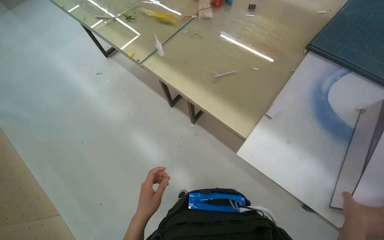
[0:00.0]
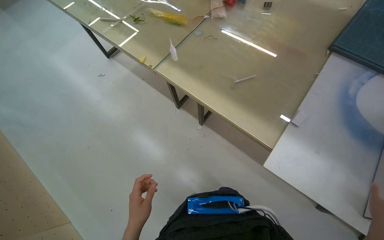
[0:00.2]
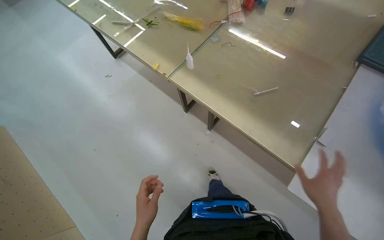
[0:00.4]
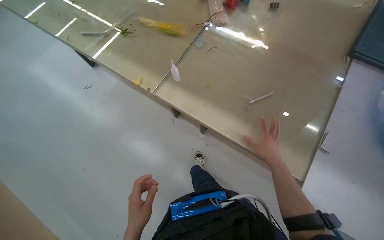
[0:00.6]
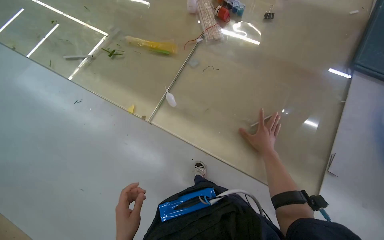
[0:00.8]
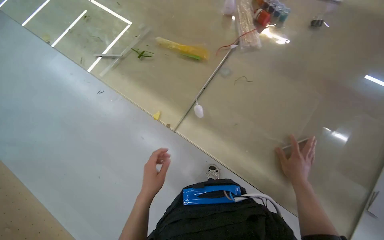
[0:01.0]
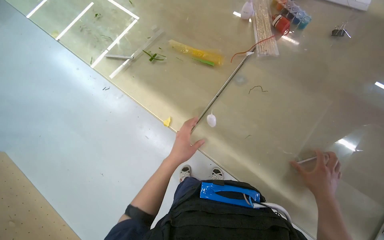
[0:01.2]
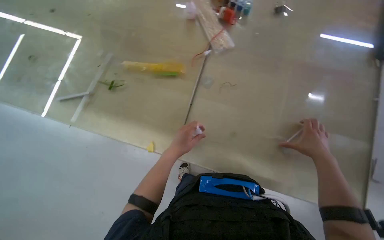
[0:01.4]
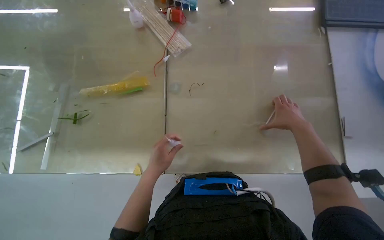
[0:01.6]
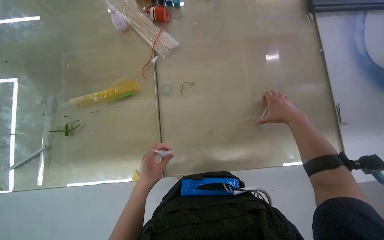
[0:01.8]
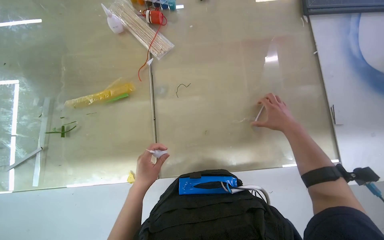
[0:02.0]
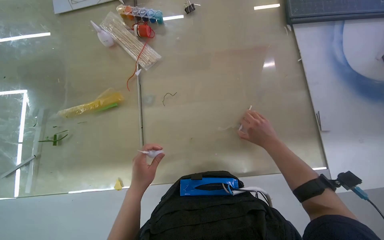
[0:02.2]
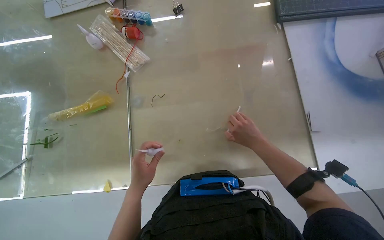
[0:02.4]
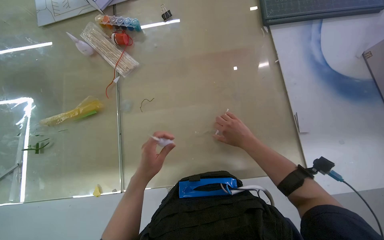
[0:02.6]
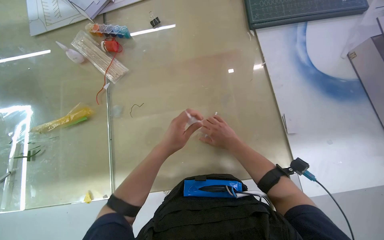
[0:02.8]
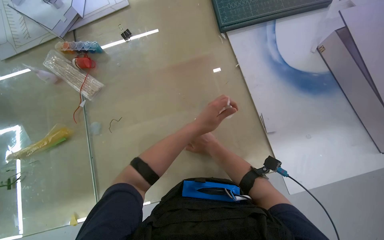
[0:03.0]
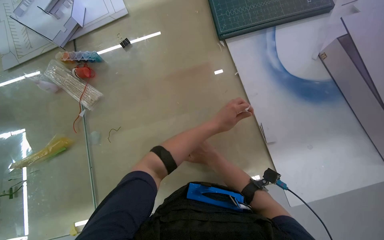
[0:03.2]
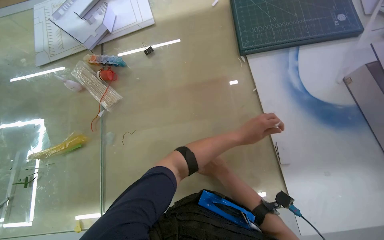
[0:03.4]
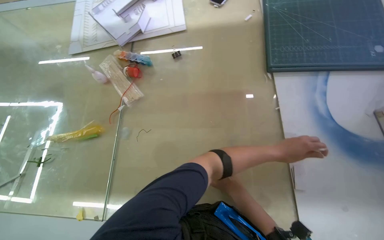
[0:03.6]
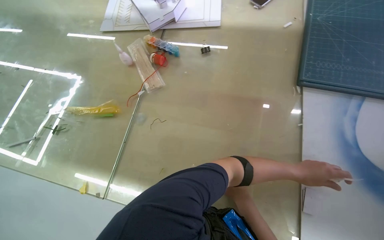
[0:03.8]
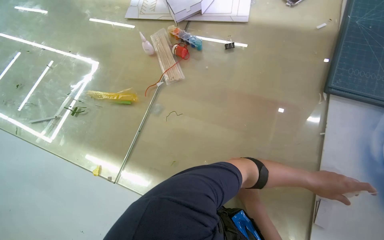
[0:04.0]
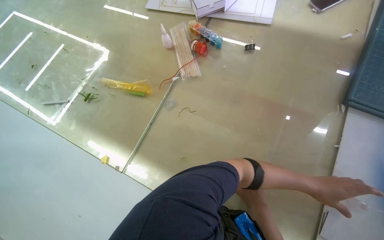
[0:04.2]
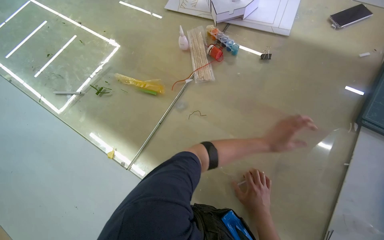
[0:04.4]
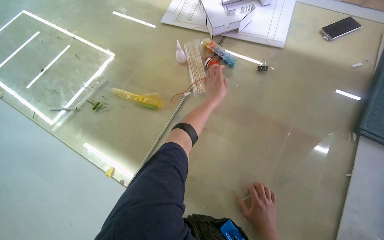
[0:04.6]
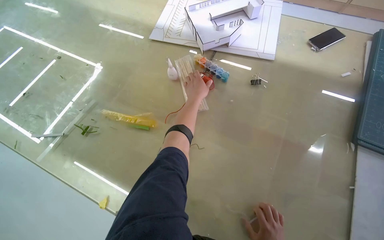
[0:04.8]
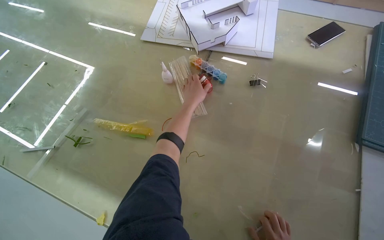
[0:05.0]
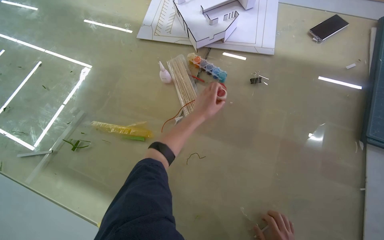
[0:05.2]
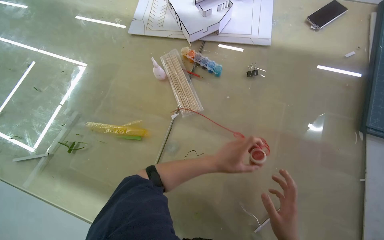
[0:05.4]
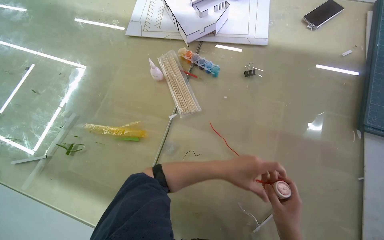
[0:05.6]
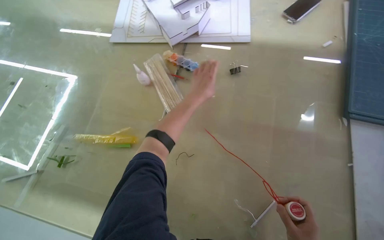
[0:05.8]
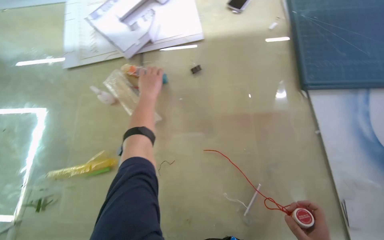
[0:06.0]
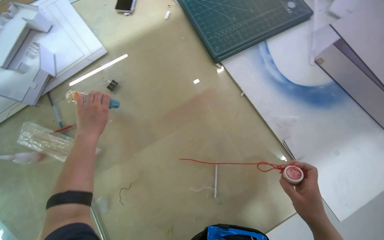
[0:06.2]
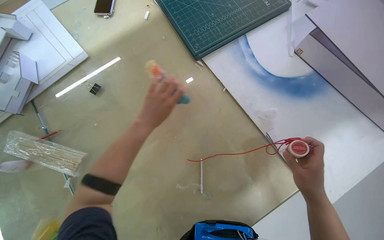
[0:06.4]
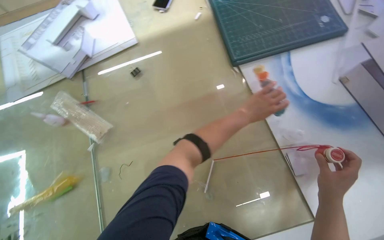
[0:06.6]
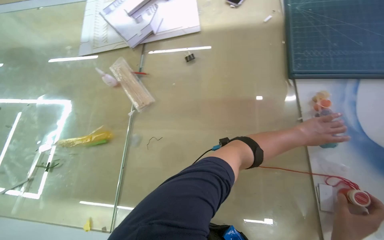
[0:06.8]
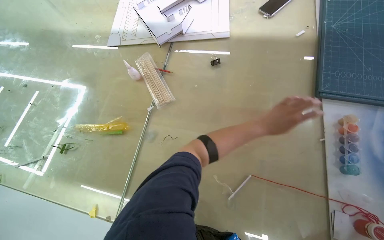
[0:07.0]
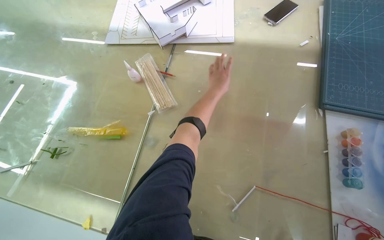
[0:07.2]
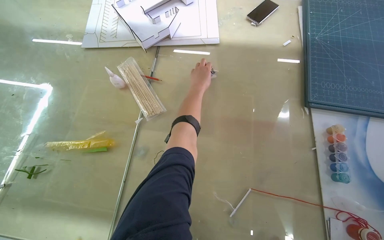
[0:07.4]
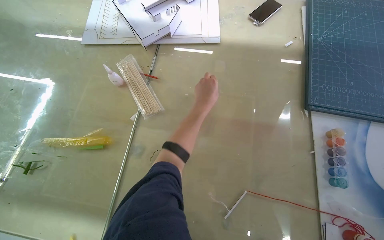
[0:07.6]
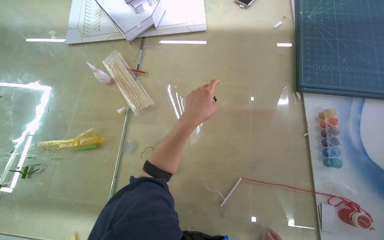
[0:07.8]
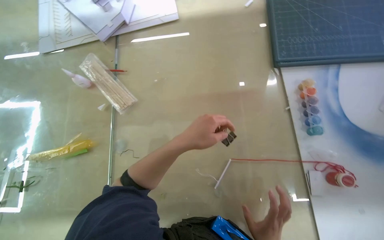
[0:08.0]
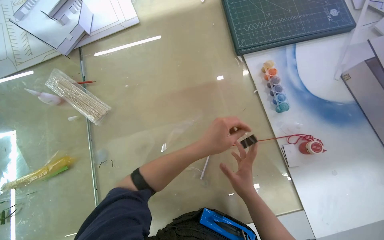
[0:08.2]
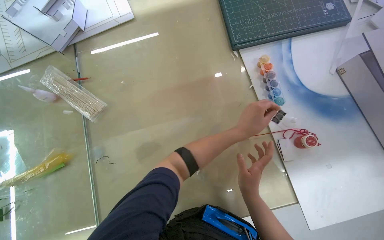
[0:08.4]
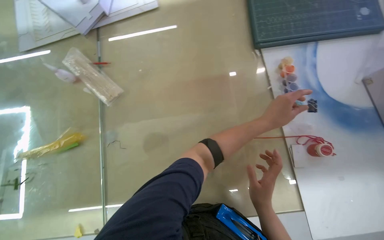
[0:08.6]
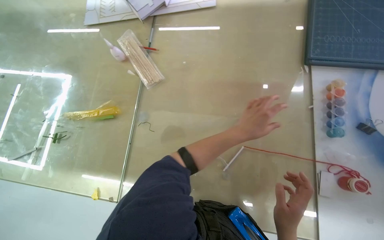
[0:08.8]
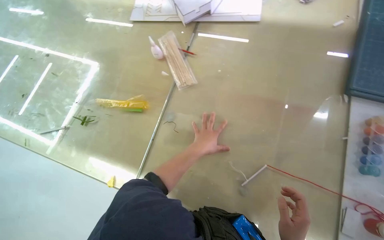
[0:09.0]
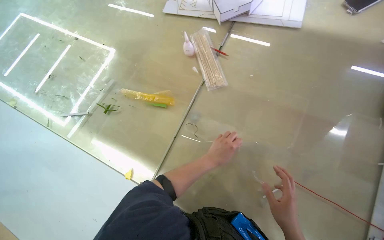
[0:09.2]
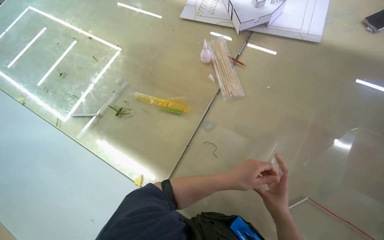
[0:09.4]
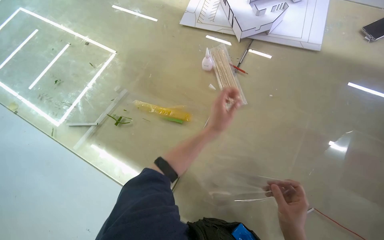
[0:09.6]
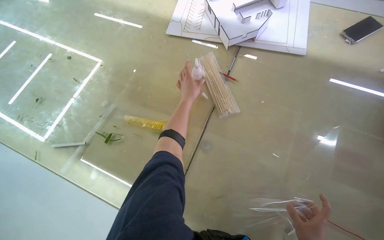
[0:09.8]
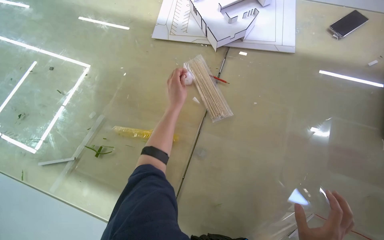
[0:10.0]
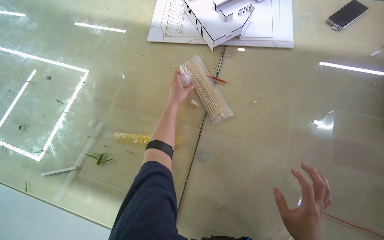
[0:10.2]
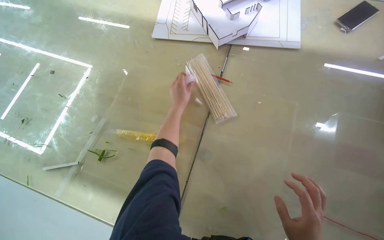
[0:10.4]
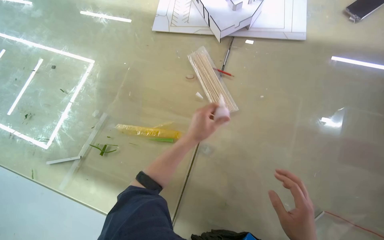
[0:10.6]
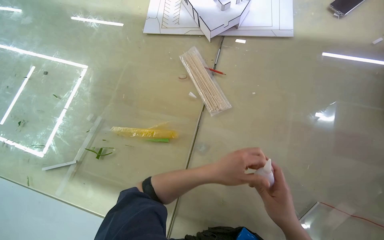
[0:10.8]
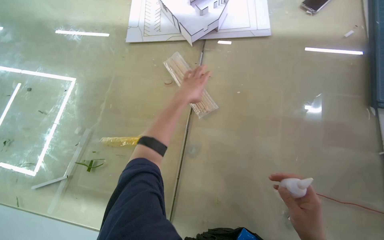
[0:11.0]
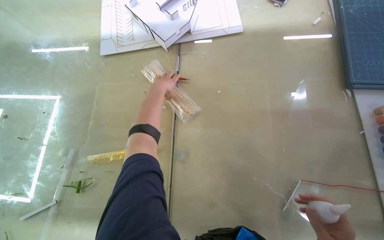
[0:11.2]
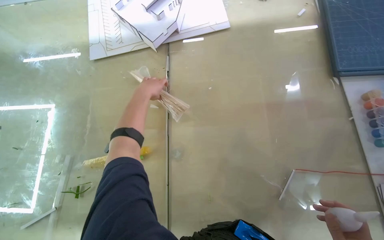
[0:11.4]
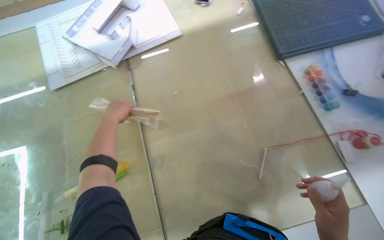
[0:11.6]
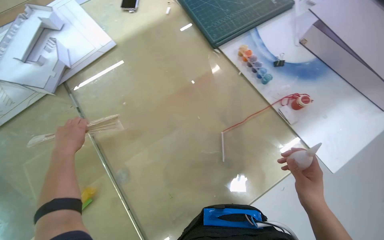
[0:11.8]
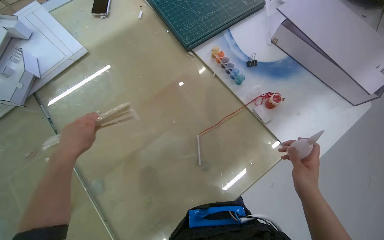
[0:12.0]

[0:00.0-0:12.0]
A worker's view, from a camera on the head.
Job: organizing items.
The whole recording: Sorting Items on a Table. The worker sorts items on a table.
0:00.0 to 0:01.6: The wearer moves roughly 60 cm. The wearer looks roughly 40 degrees further to the right.
0:01.6 to 0:03.0: The left hand moves to the right and up the picture, roughly 50 cm.
0:03.0 to 0:04.4: The wearer looks roughly 45 degrees further to the left. The left hand is displaced farther from the camera by approximately 10 cm.
0:04.4 to 0:06.0: The head rotates roughly 35 degrees to the right.
0:10.4 to 0:12.0: The head rotates some 55 degrees to the right.

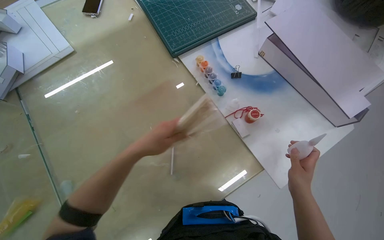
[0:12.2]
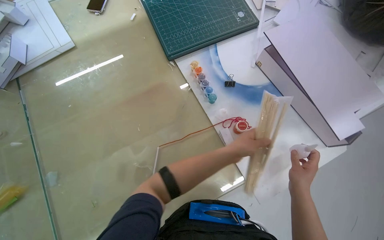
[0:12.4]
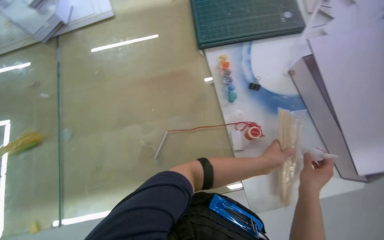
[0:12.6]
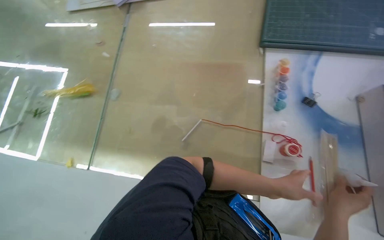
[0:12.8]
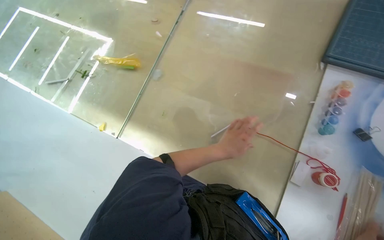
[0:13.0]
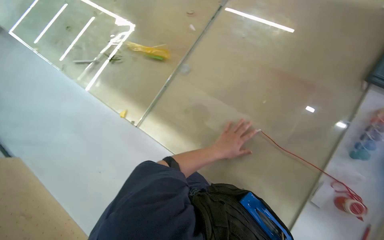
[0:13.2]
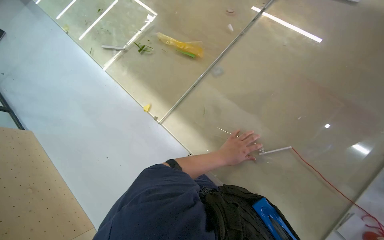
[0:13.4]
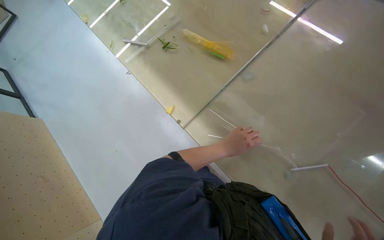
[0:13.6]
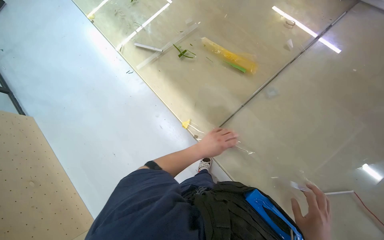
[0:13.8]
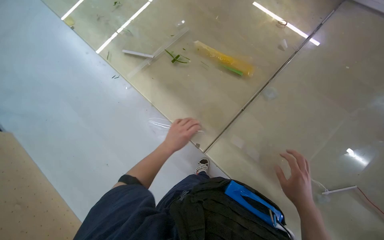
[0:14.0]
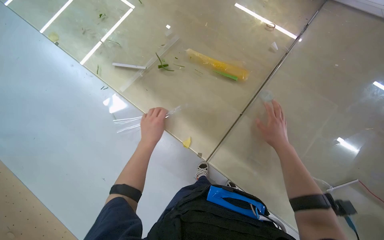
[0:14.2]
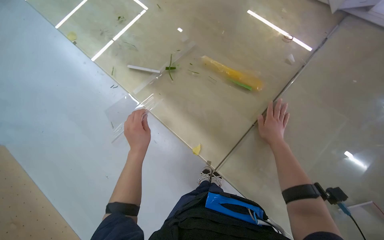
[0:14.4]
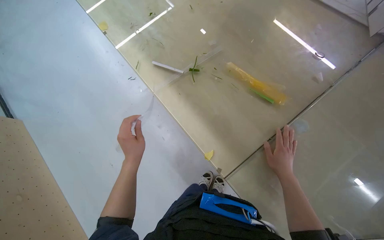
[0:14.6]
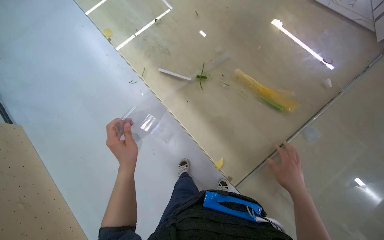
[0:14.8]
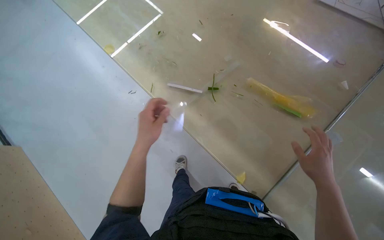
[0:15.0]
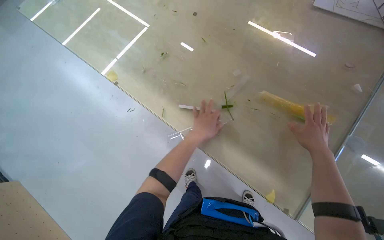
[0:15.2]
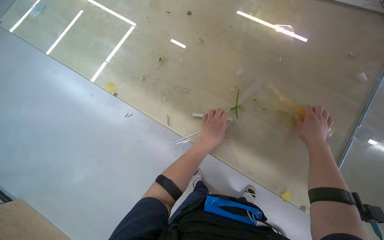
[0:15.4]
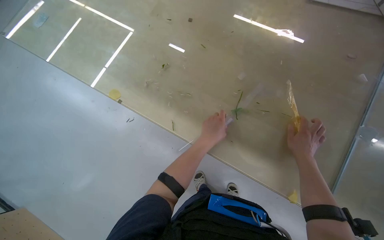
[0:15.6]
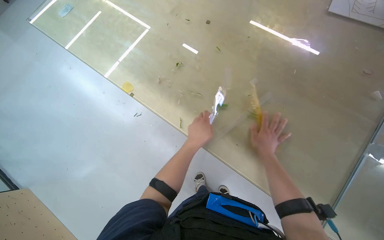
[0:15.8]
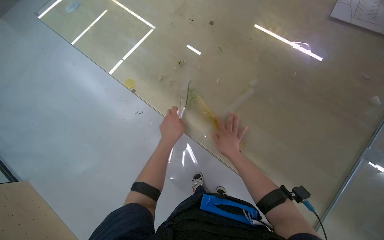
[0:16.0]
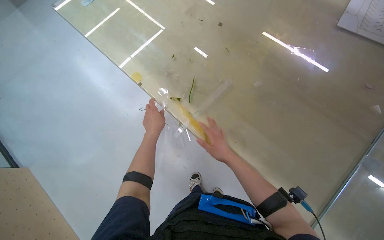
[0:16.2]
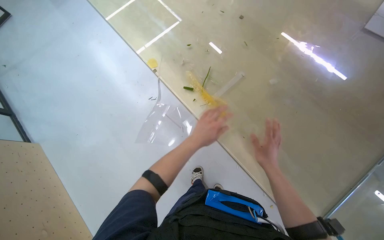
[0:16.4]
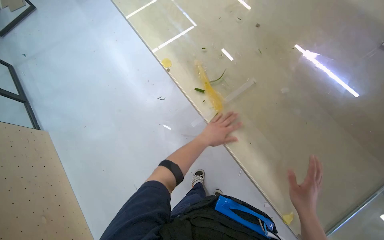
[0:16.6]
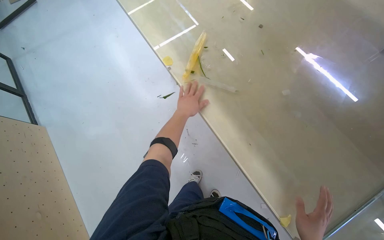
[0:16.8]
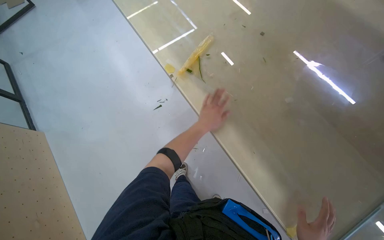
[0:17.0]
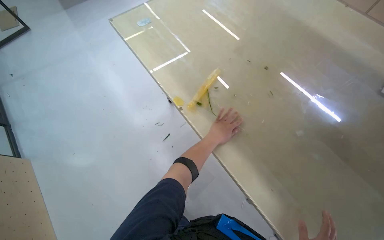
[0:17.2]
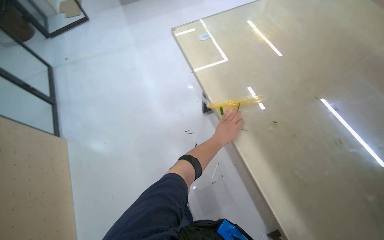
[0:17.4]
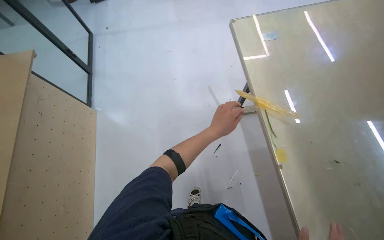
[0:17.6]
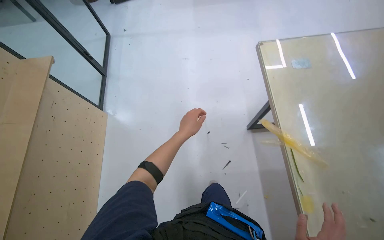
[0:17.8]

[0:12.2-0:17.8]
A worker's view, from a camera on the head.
Job: organizing items.
The whole recording: Sorting Items on a Table. The worker sorts items on a table.
0:12.2 to 0:13.6: The wearer looks roughly 80 degrees further to the left. The wearer looks about 15 degrees further downward.
0:13.6 to 0:15.0: The camera travels approximately 40 cm.
0:15.0 to 0:16.4: The left hand goes left and right, approximately 20 cm each way, reversing 2 times. Meanwhile the right hand heads to the left, covering approximately 30 cm.
0:16.4 to 0:17.8: The wearer looks about 45 degrees further to the left.

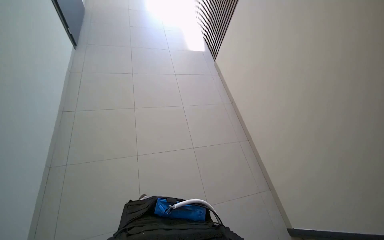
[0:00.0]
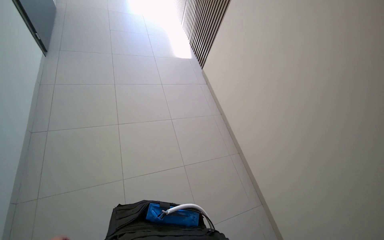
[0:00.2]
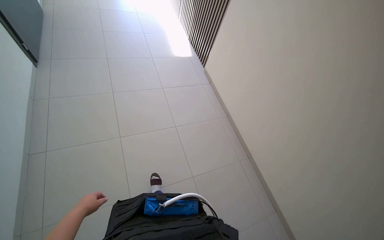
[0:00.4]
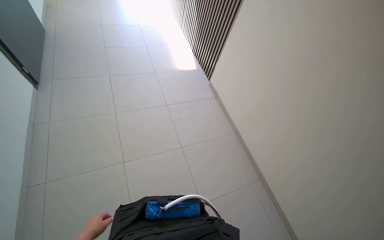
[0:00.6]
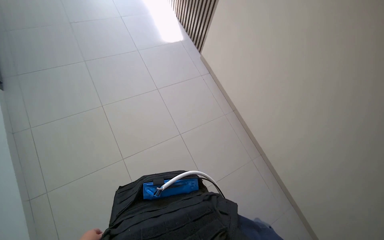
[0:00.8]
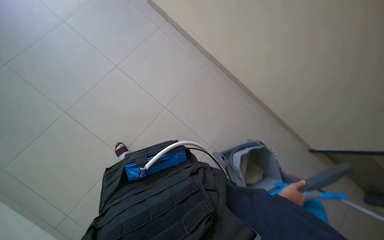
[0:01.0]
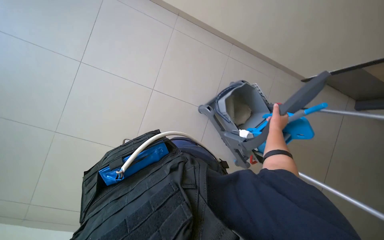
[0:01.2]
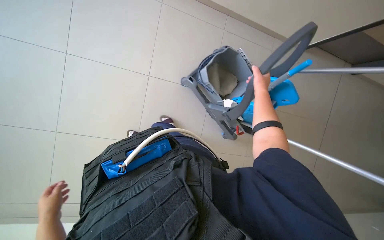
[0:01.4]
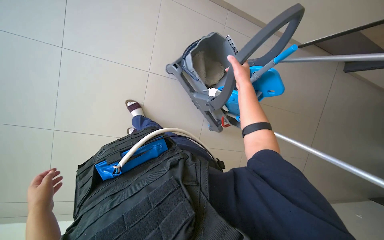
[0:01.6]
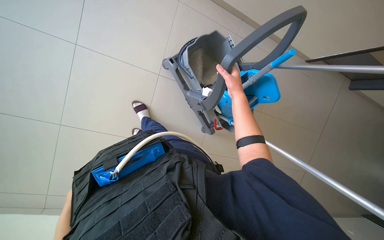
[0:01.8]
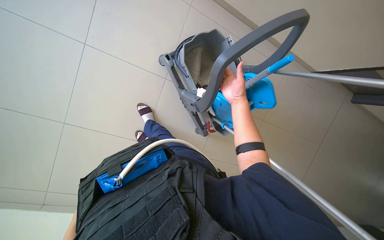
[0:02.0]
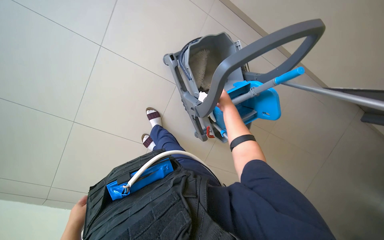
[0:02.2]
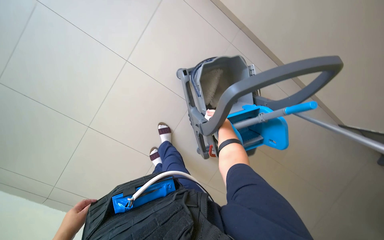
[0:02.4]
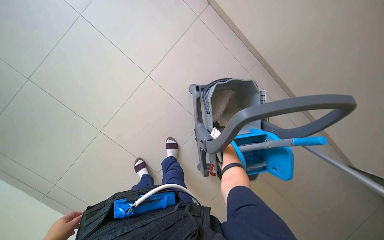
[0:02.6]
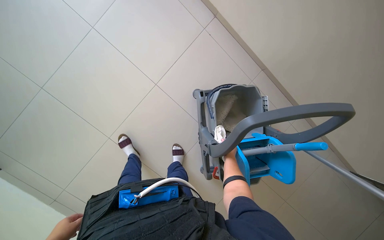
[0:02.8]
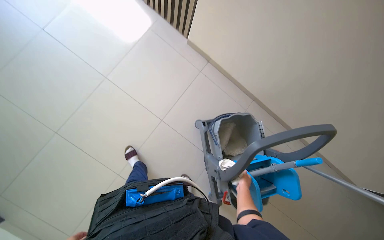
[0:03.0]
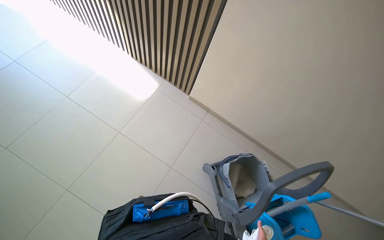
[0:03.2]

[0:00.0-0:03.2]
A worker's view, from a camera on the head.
Job: wiping surfaces.
The whole recording: Wiping counter and window frames. The worker wipes the counter and window frames with a cloth.
0:00.0 to 0:01.6: The wearer looks approximately 55 degrees further to the right. The wearer looks about 45 degrees further downward.
0:01.6 to 0:03.2: The camera pitches upward, by some 35 degrees.
